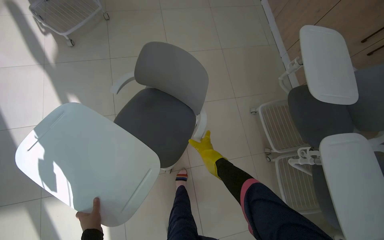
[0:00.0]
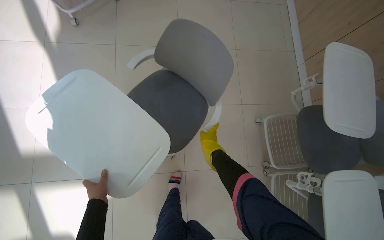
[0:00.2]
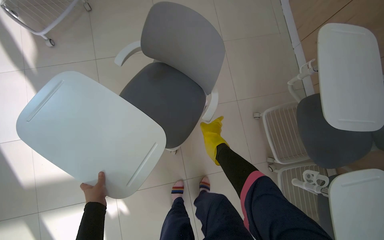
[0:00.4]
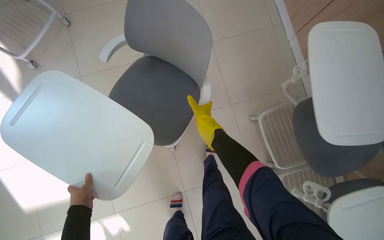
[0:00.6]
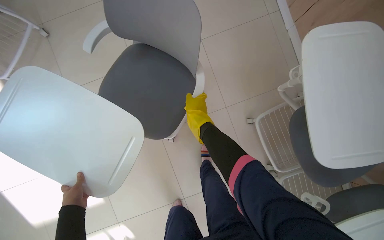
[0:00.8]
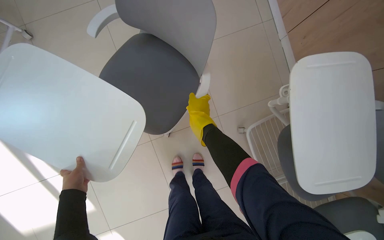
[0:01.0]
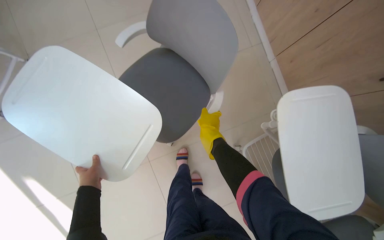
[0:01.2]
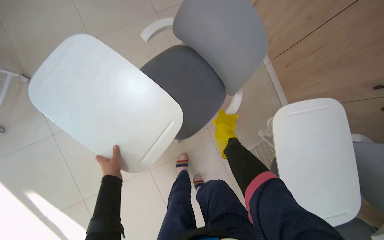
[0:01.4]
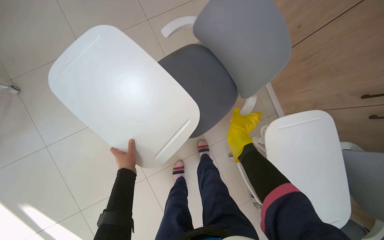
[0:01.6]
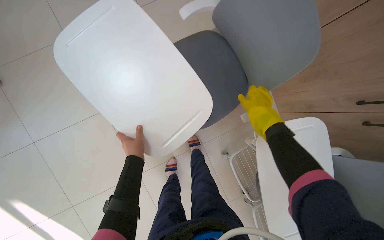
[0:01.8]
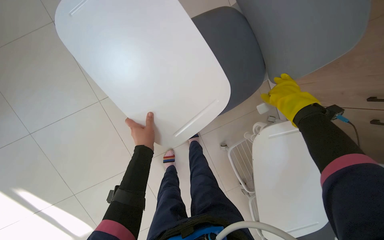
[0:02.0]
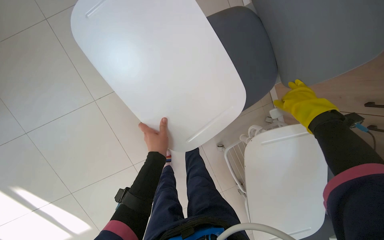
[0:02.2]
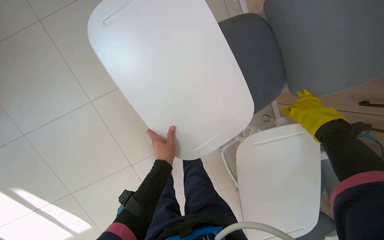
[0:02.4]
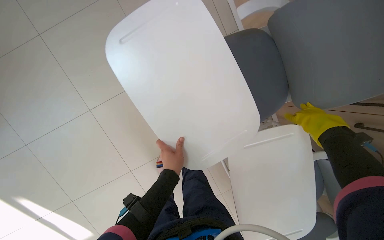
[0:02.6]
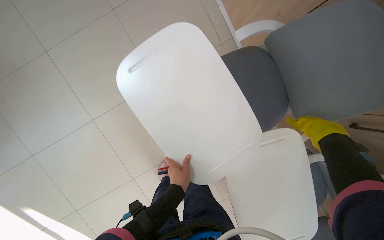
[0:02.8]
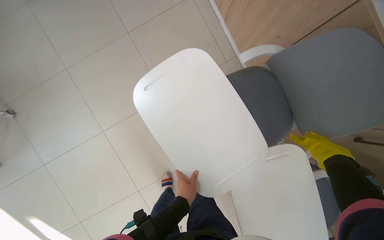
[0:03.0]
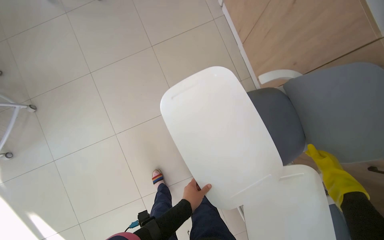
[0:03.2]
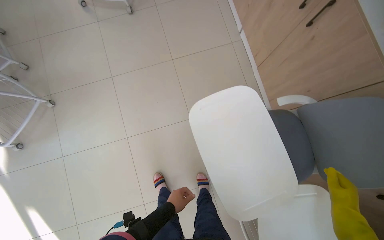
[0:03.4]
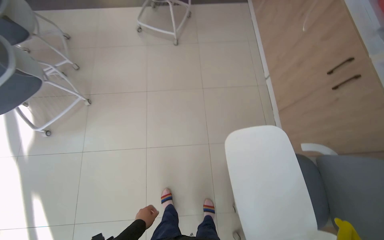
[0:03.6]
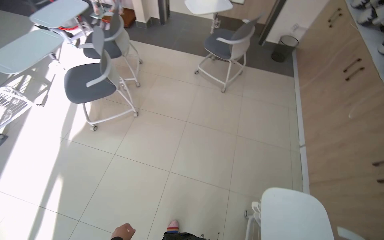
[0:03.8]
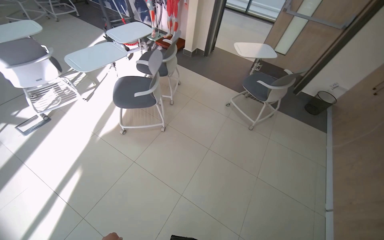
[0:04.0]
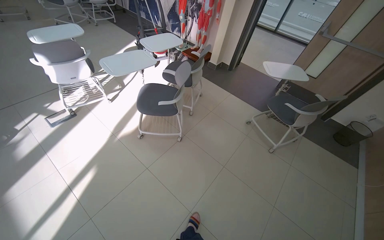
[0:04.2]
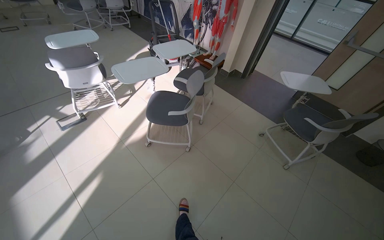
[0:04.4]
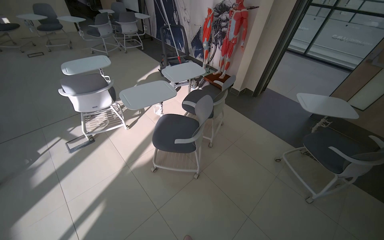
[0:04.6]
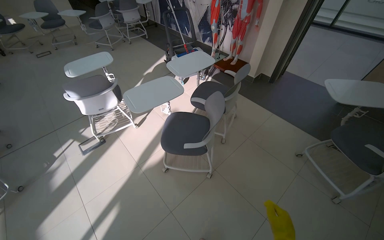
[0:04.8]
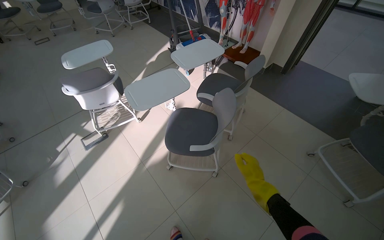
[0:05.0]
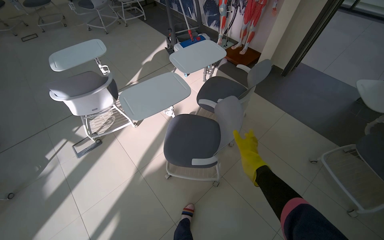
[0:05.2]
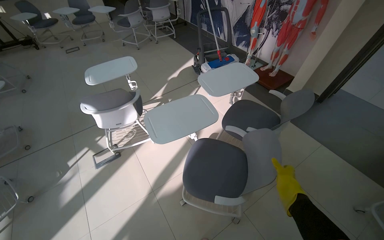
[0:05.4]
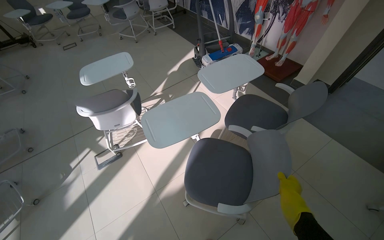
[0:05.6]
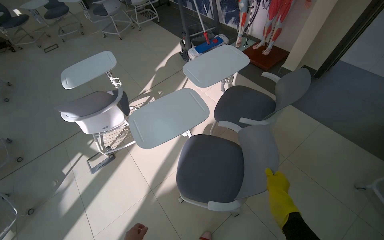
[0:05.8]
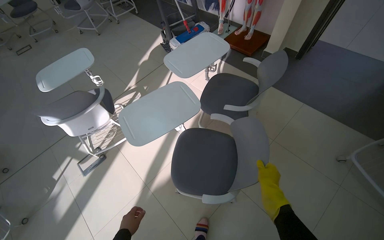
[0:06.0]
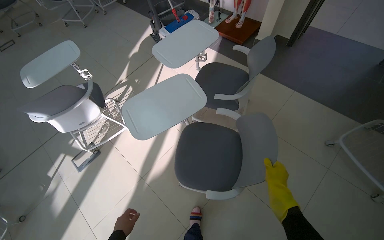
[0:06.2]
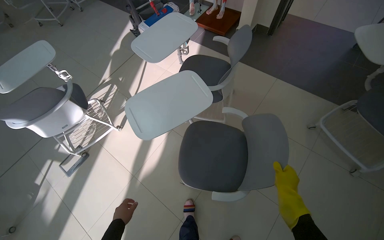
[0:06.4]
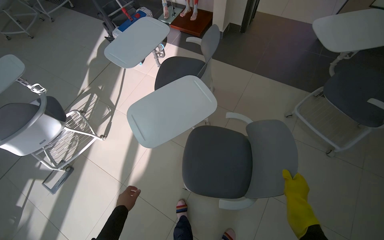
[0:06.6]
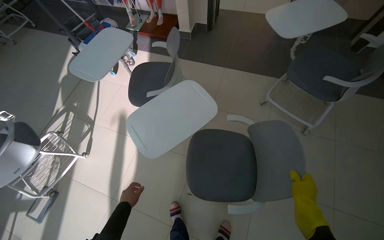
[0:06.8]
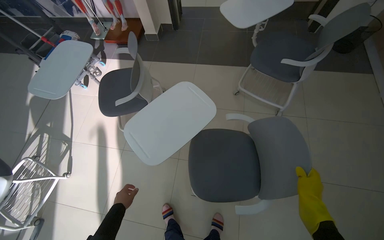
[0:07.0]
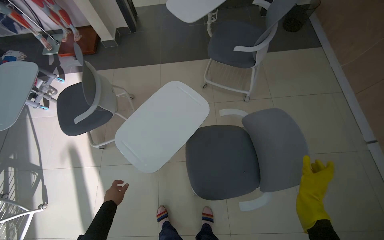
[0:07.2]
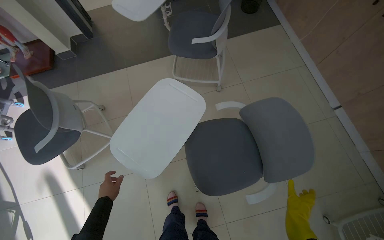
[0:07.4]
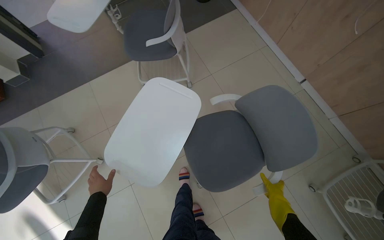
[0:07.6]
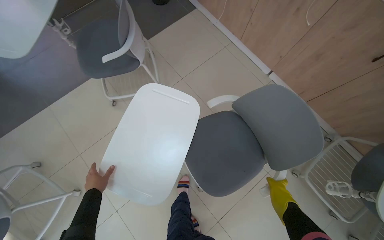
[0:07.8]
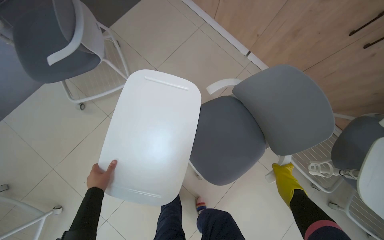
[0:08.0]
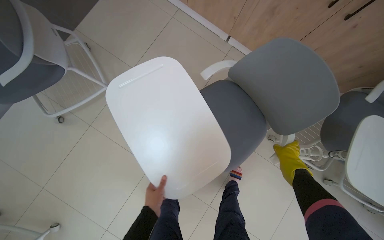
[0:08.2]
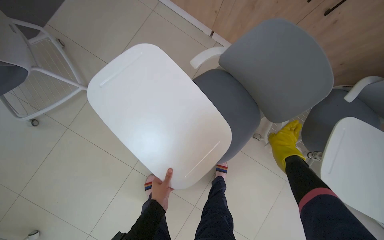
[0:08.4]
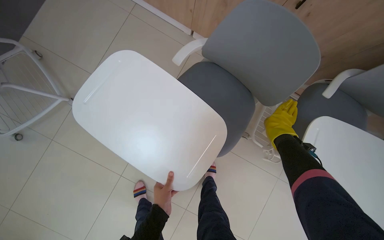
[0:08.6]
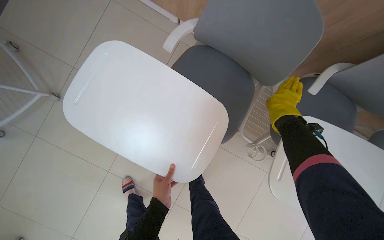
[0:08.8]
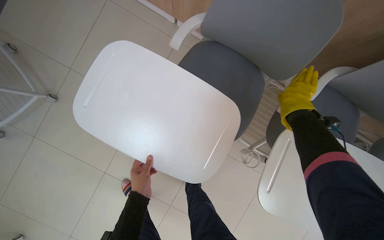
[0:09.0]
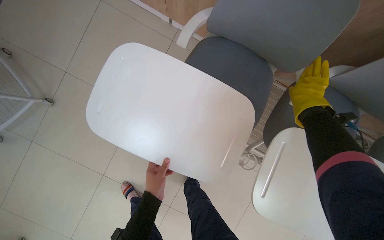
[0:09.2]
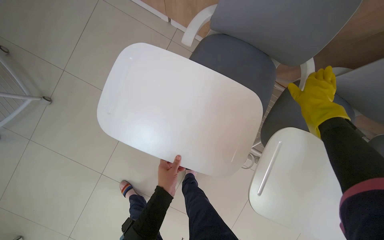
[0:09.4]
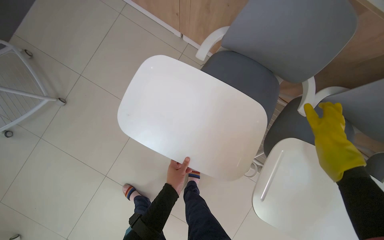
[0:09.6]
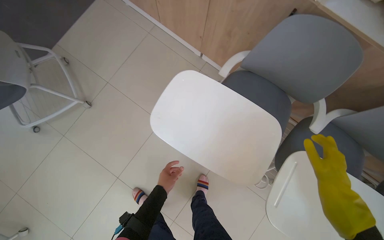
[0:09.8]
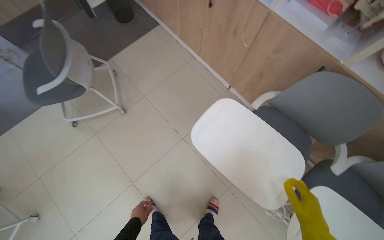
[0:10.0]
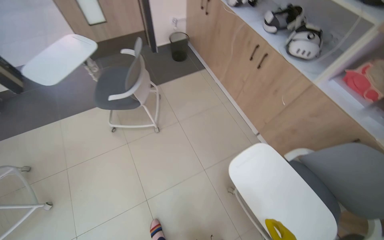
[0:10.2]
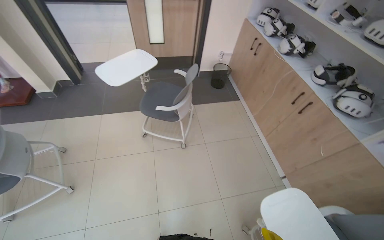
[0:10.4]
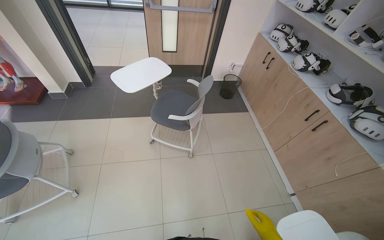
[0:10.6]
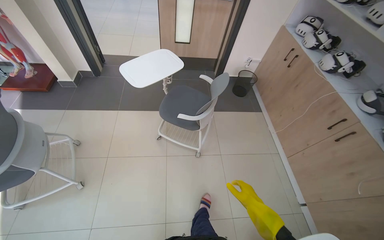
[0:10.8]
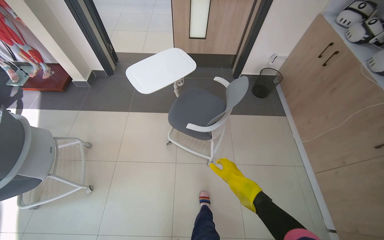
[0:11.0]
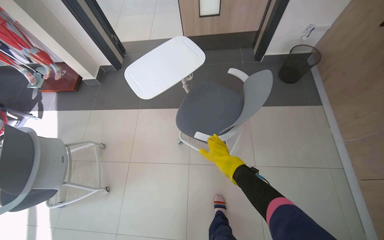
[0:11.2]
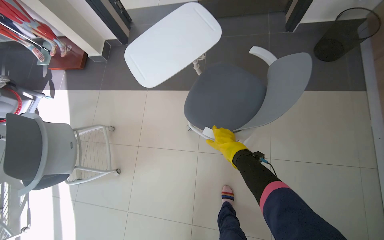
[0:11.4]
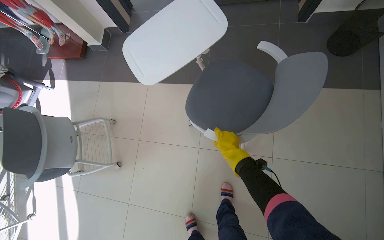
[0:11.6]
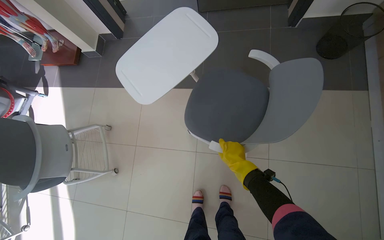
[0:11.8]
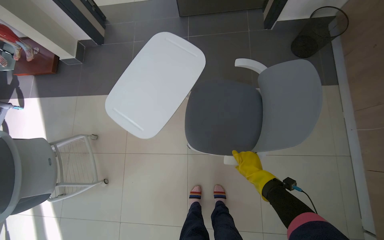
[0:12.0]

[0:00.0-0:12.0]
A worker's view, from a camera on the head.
Job: organizing items.
The whole recording: Organizing classroom furniture and items. The worker organizes the classroom by adjusting chairs, placing items on shelves, and repositioning a skeleton model.
0:00.0 to 0:01.6: The right hand heads up the picture, covering some 25 cm; the left hand travels up the picture by approximately 50 cm.
0:01.6 to 0:03.0: The left hand heads to the right and down the picture, covering some 15 cm, while the right hand goes roughly 15 cm nearer to the camera and to the right.
0:03.0 to 0:04.4: The head travels approximately 80 cm. The head turns to the left by some 75 degrees. The camera pitches upward, by some 45 degrees.
0:04.4 to 0:06.0: The head travels roughly 80 cm.
0:06.0 to 0:07.6: The camera travels some 80 cm. The head turns to the right by about 75 degrees.
0:07.6 to 0:09.0: The wearer moves roughly 60 cm. The head rotates roughly 35 degrees to the right. The view tips downward by some 15 degrees.
0:09.0 to 0:10.4: The wearer moves approximately 70 cm. The head turns to the left by approximately 50 degrees. The view tilts some 35 degrees upward.
0:10.4 to 0:12.0: The camera travels some 80 cm. The view swings roughly 15 degrees to the left. The view tilts about 25 degrees downward.

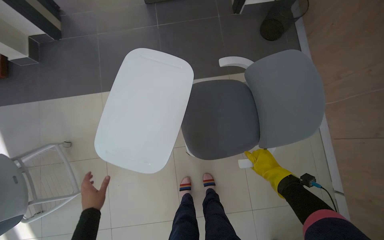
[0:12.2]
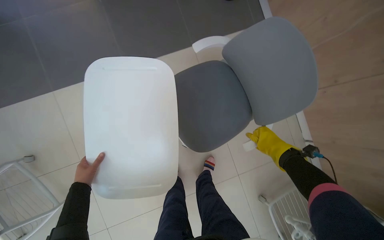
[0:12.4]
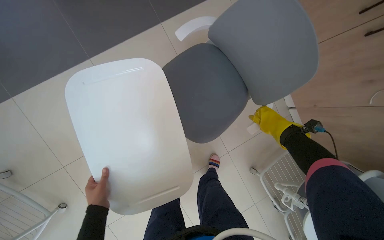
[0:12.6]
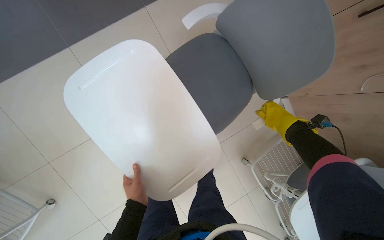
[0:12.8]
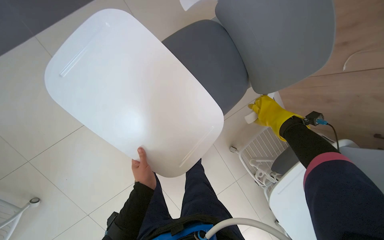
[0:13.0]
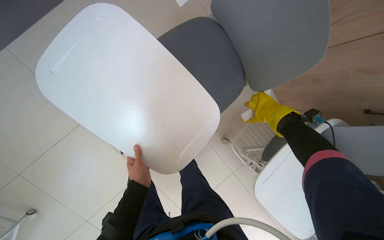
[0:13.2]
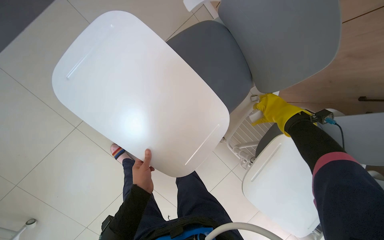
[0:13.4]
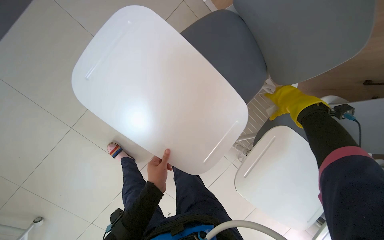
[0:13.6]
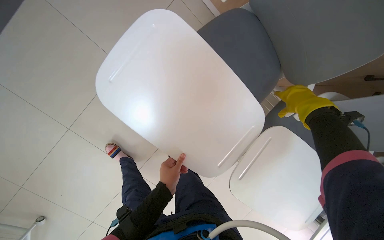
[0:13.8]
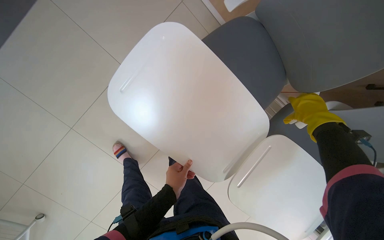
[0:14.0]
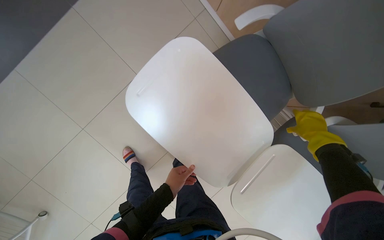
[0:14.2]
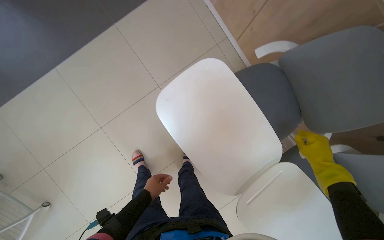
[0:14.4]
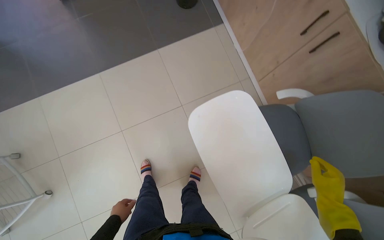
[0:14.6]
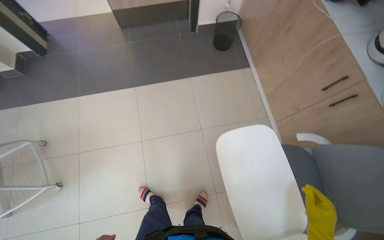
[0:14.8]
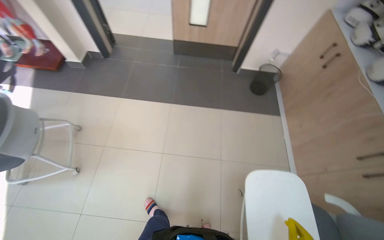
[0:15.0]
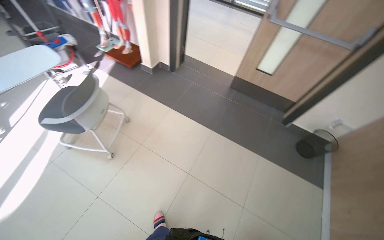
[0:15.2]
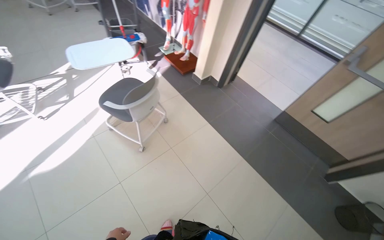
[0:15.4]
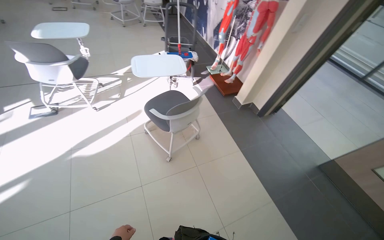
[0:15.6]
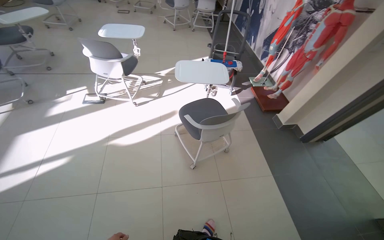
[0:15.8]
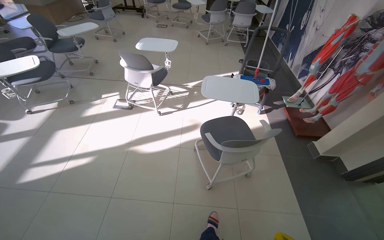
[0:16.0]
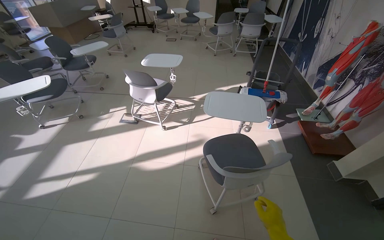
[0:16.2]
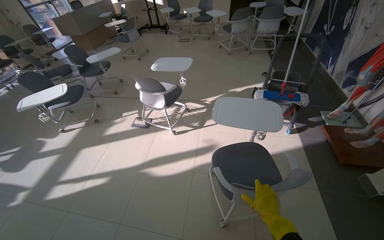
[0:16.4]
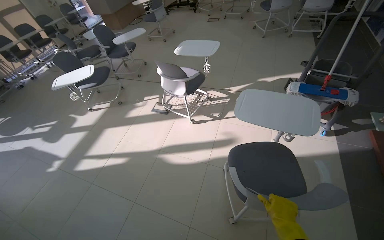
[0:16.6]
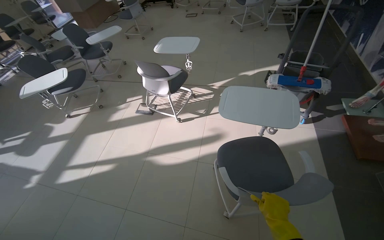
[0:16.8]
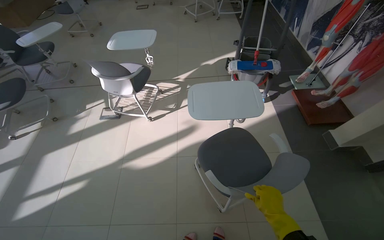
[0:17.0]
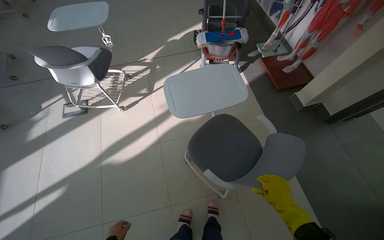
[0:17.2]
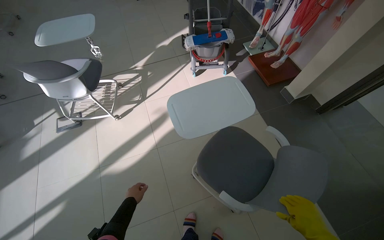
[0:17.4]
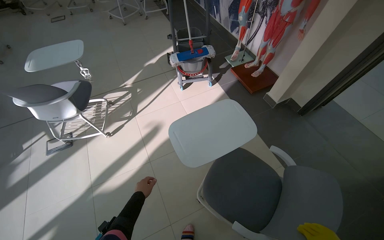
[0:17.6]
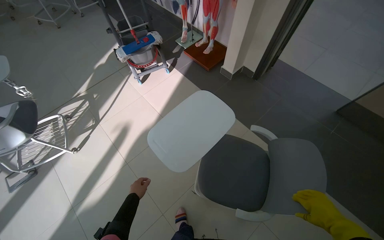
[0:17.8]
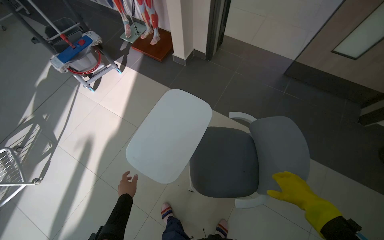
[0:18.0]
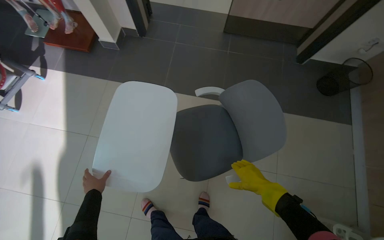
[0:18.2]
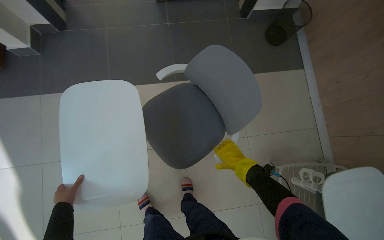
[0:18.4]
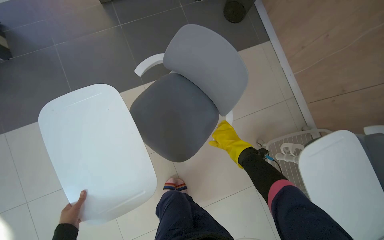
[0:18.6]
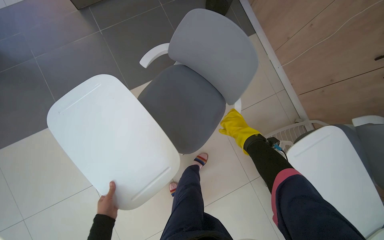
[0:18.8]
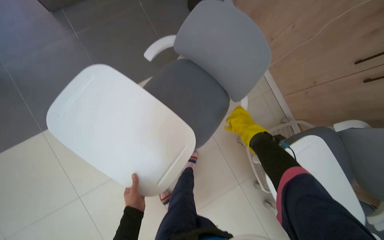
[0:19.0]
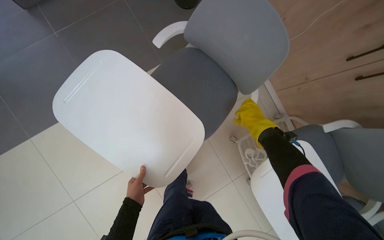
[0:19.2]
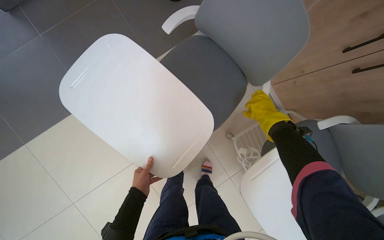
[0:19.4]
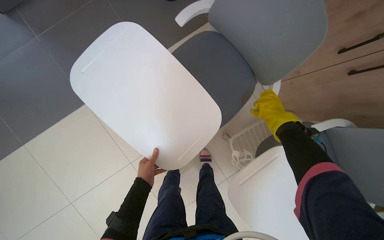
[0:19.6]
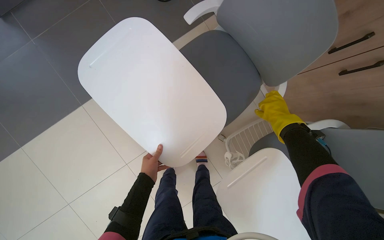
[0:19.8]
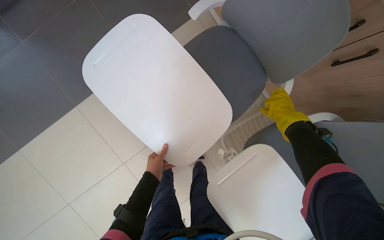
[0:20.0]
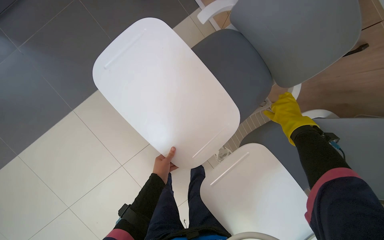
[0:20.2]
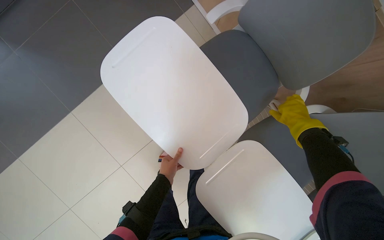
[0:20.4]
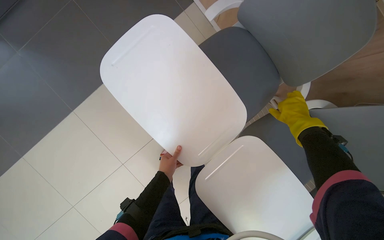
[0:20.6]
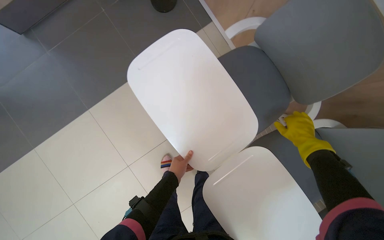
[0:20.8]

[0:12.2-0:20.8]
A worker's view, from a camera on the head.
Job: organizing items.
The whole recording: Organizing classroom furniture and items. The worker organizes the classroom by adjusting chairs, placing items on shelves, and repositioning a skeleton model.
0:12.2 to 0:13.6: The wearer's head swings about 30 degrees to the right. The wearer looks roughly 20 degrees further downward. The right hand goes some 15 cm up the picture.
0:13.6 to 0:15.0: The camera travels roughly 50 cm. The camera pitches upward, by roughly 25 degrees. Everything in view rotates roughly 50 degrees clockwise.
0:15.0 to 0:16.6: The head travels roughly 90 cm. The head rotates about 100 degrees to the left. The wearer looks some 20 degrees further upward.
0:16.6 to 0:18.0: The wearer's head swings approximately 80 degrees to the right.
0:18.0 to 0:19.4: The head rotates roughly 35 degrees to the right. The wearer looks roughly 15 degrees further downward.
0:19.4 to 0:20.8: The right hand travels nearer to the camera by some 15 cm.
